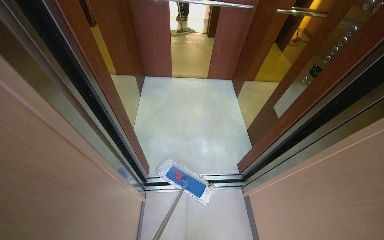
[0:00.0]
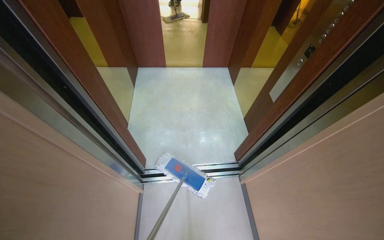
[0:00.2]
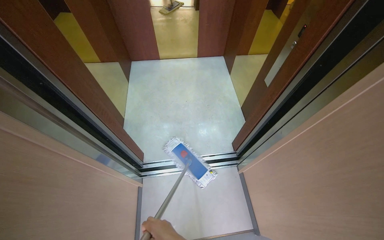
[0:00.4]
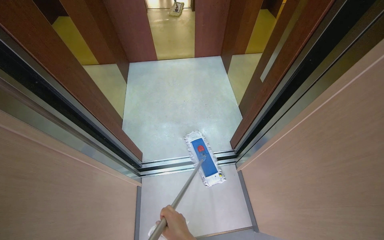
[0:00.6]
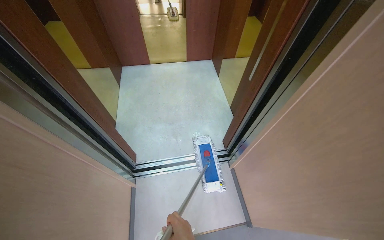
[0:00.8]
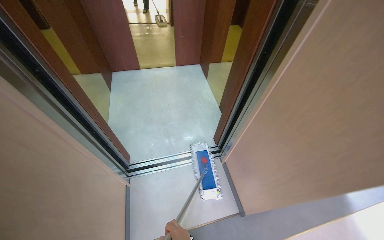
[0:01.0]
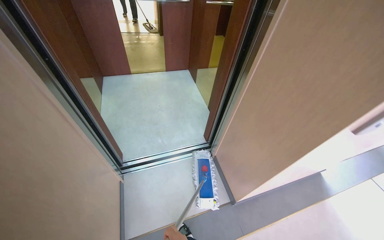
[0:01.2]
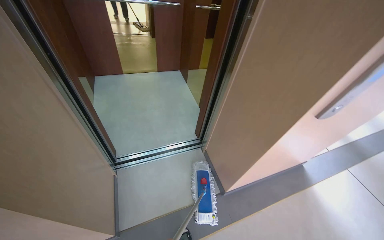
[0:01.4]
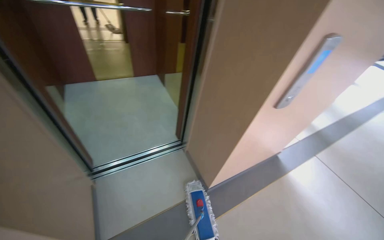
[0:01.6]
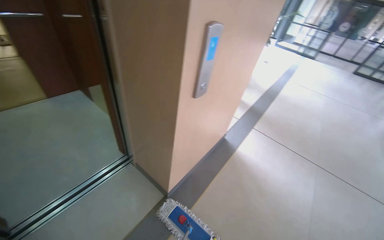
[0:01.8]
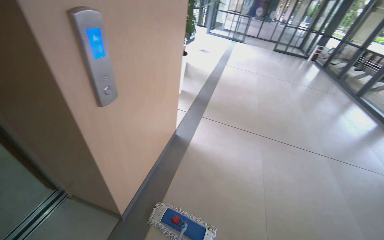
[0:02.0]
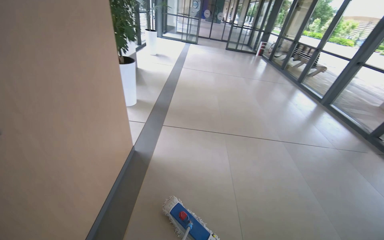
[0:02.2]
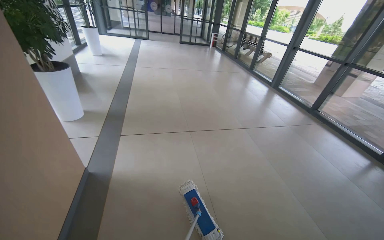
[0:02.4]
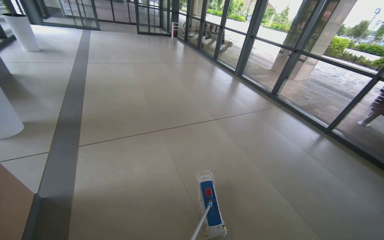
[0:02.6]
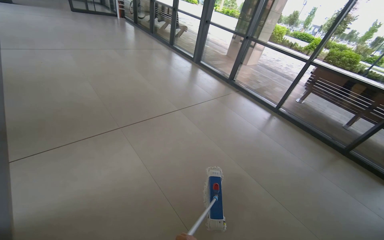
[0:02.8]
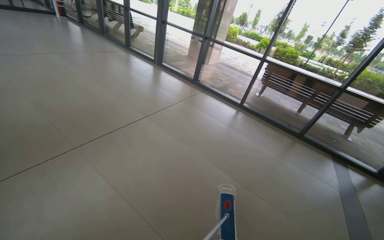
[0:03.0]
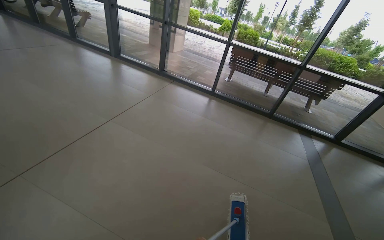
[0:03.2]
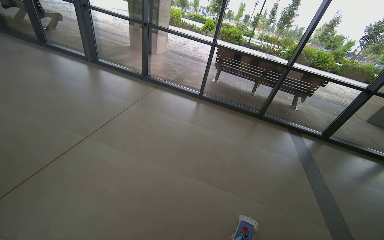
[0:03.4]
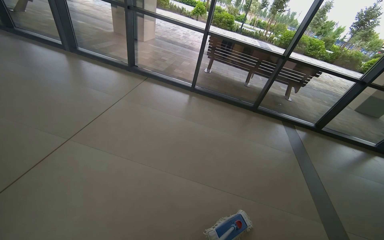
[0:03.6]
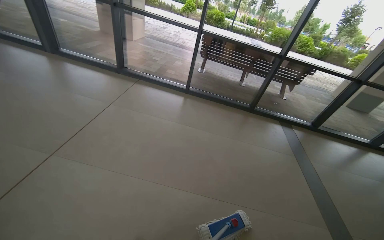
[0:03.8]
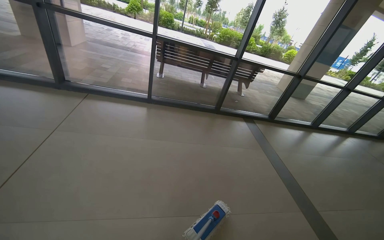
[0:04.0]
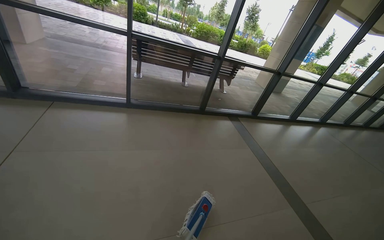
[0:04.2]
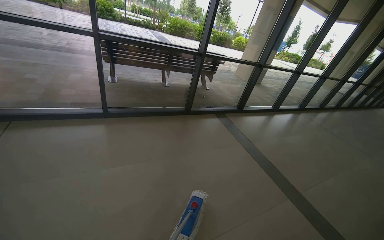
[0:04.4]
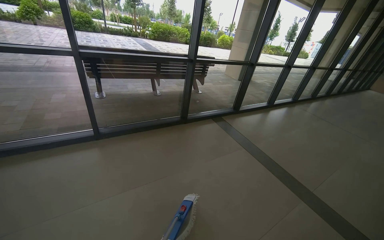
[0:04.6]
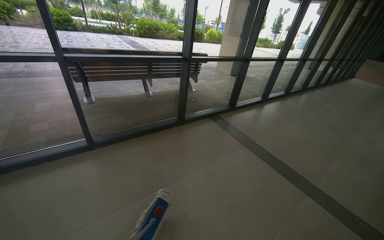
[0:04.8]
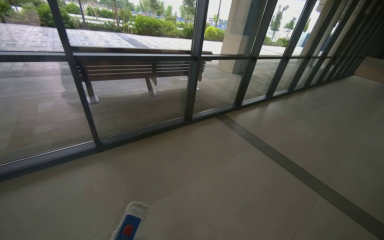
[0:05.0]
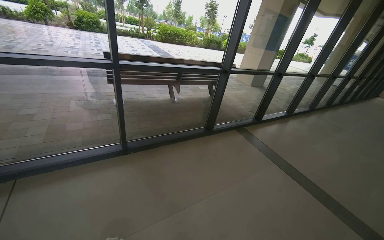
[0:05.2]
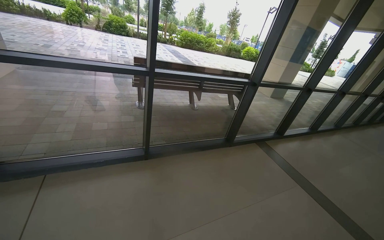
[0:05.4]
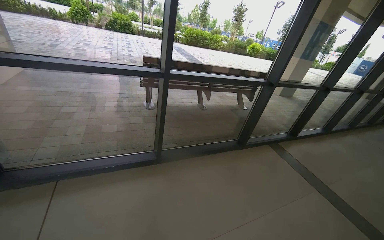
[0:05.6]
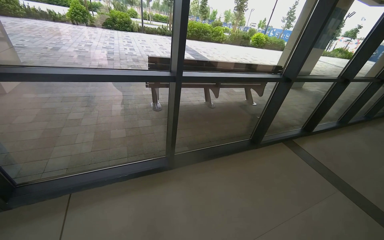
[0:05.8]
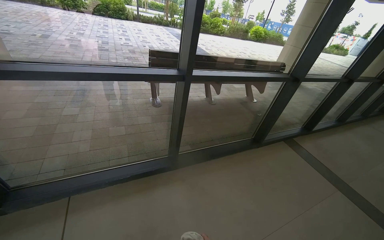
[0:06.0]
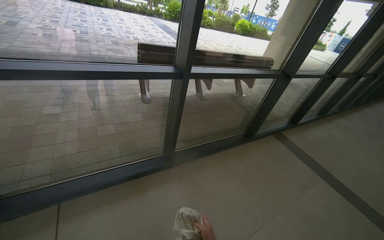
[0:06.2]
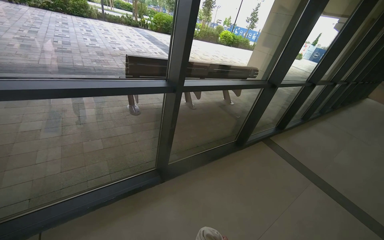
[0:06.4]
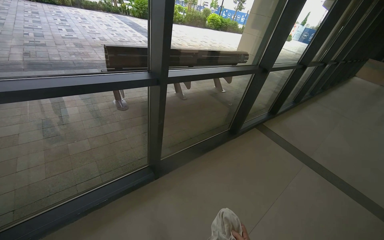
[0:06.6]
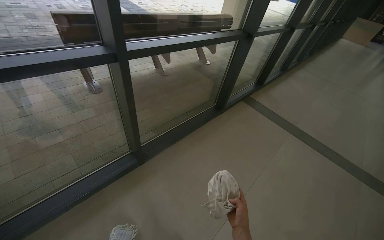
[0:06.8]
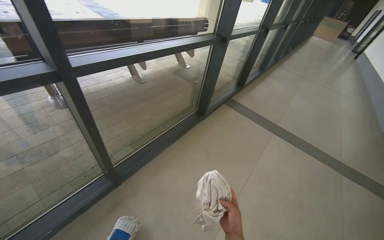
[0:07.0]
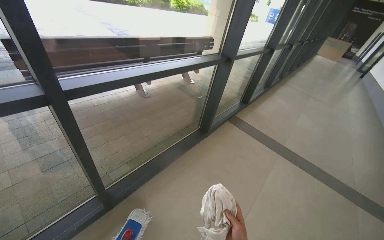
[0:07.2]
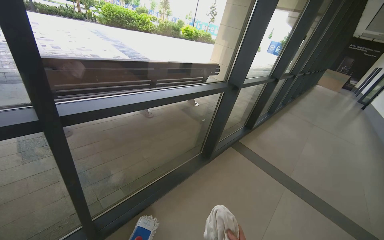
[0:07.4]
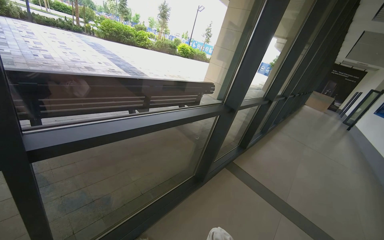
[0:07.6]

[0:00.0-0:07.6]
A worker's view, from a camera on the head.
Job: wiping surfaces.
The whole recording: Cleaning elevator interior. The worker cleans the elevator interior and floor, including the ceiling, walls, control panel, and handrails, using a cloth.
0:00.0 to 0:01.6: The camera is carried approximately 50 cm. The wearer's head swings about 25 degrees to the right.
0:01.6 to 0:03.0: The head travels approximately 90 cm. The head rotates approximately 115 degrees to the right.
0:03.0 to 0:04.6: The camera is carried approximately 1.5 m. The head turns to the right by some 65 degrees. The camera pitches downward, by about 10 degrees.
0:04.6 to 0:06.0: The camera is carried roughly 1.5 m.
0:06.0 to 0:07.6: The head travels roughly 50 cm. The head turns to the right by some 25 degrees.

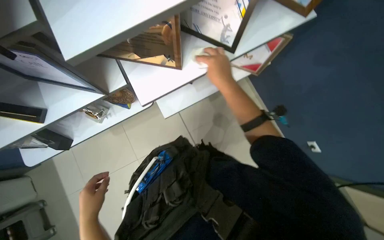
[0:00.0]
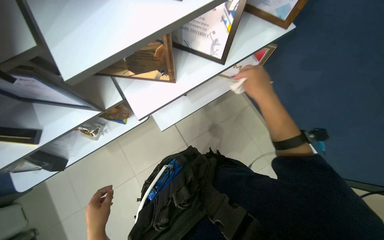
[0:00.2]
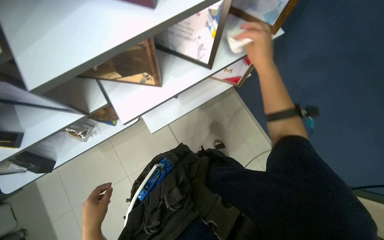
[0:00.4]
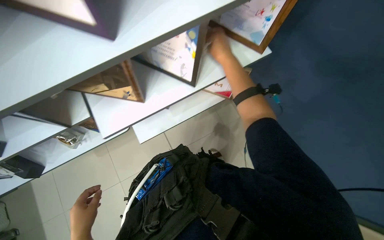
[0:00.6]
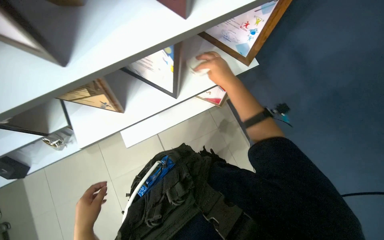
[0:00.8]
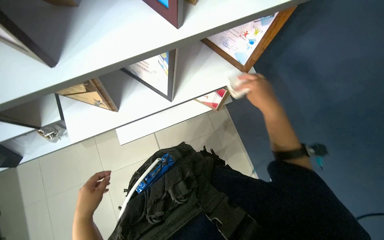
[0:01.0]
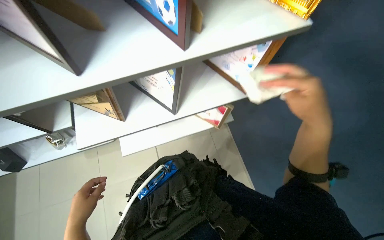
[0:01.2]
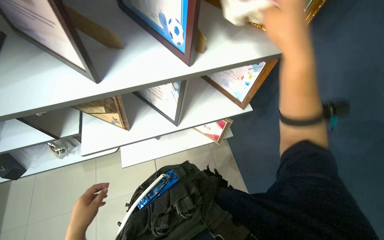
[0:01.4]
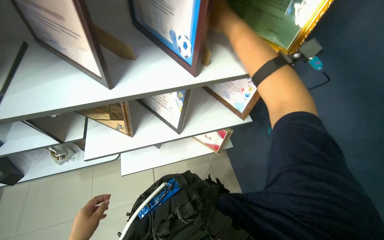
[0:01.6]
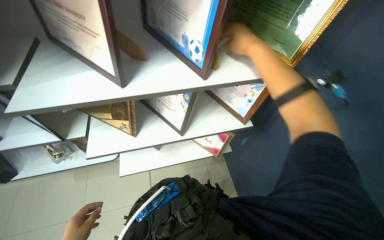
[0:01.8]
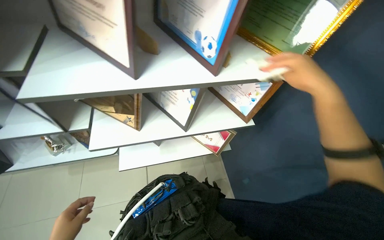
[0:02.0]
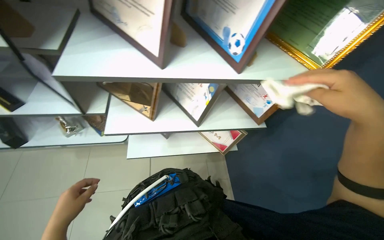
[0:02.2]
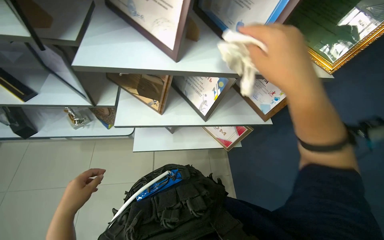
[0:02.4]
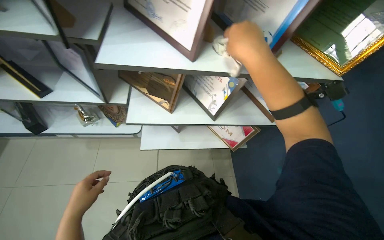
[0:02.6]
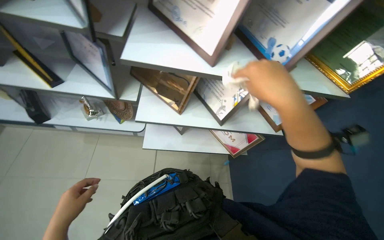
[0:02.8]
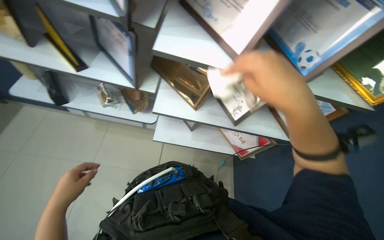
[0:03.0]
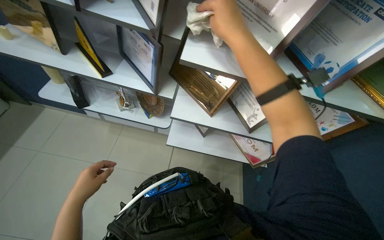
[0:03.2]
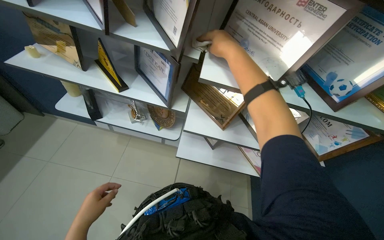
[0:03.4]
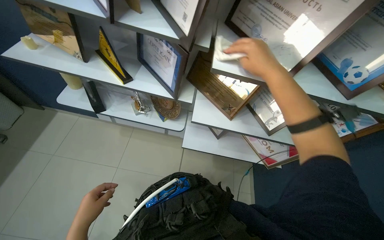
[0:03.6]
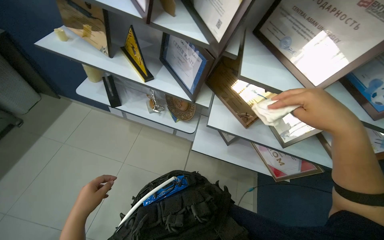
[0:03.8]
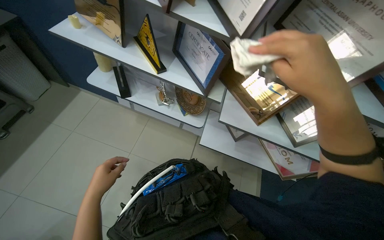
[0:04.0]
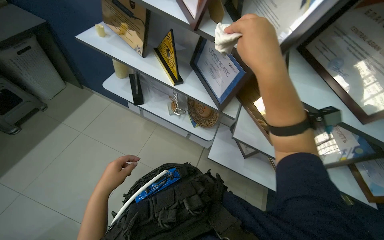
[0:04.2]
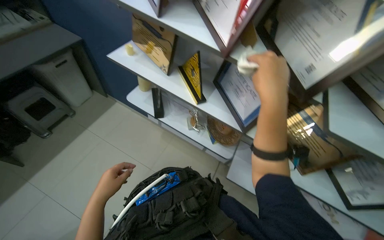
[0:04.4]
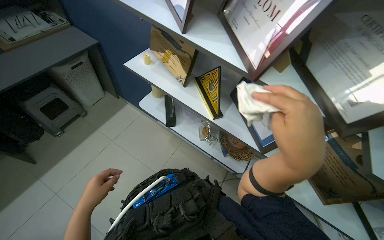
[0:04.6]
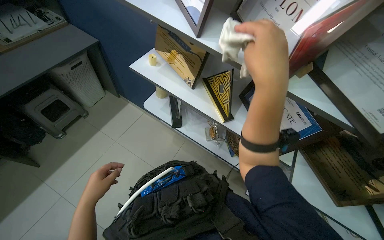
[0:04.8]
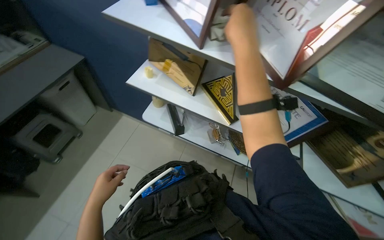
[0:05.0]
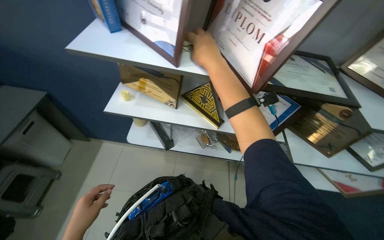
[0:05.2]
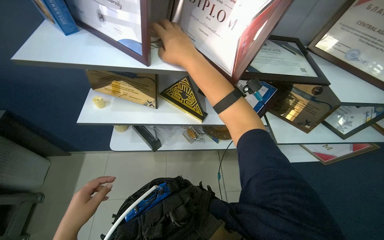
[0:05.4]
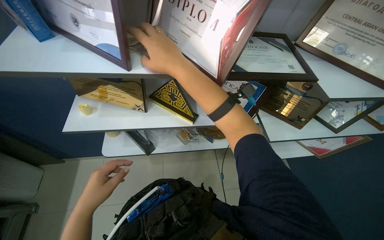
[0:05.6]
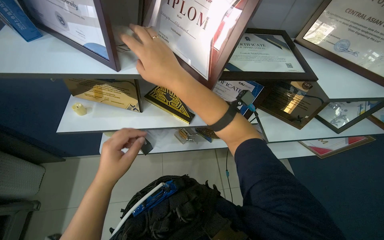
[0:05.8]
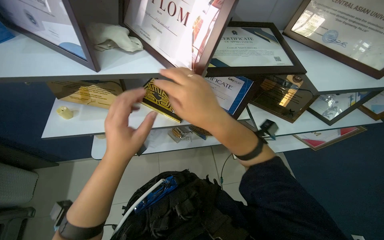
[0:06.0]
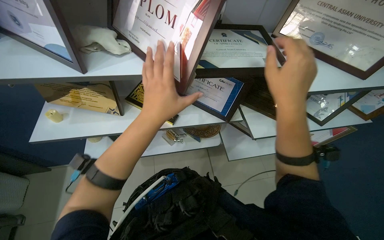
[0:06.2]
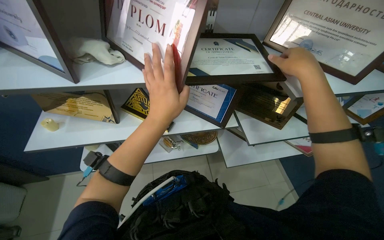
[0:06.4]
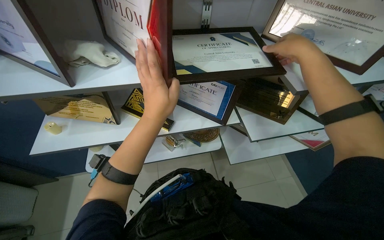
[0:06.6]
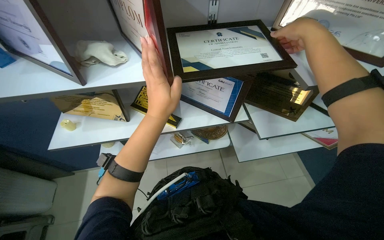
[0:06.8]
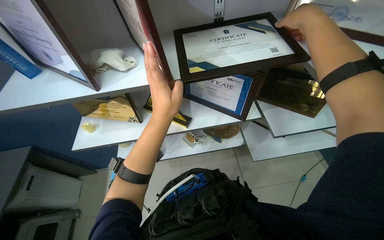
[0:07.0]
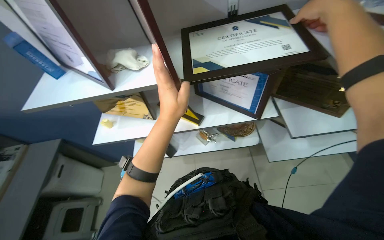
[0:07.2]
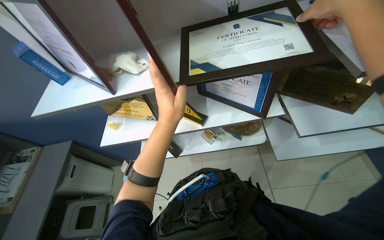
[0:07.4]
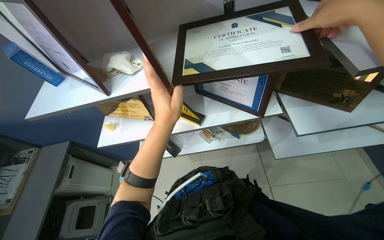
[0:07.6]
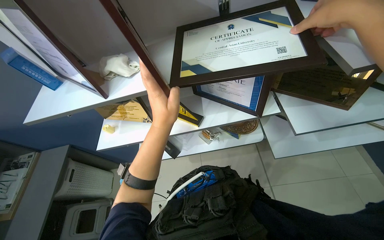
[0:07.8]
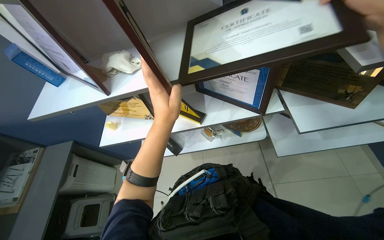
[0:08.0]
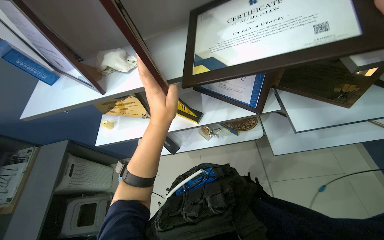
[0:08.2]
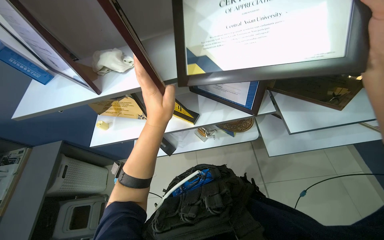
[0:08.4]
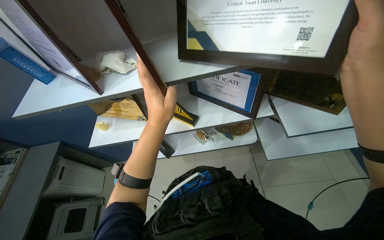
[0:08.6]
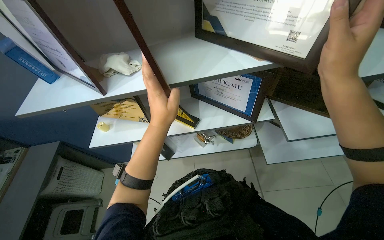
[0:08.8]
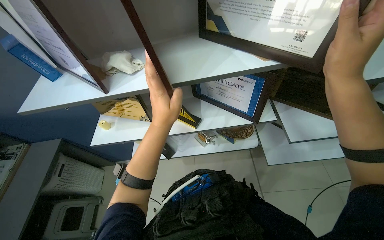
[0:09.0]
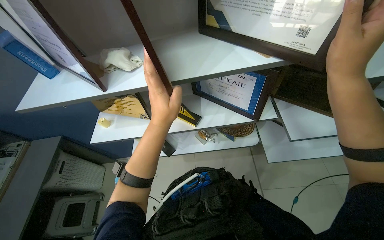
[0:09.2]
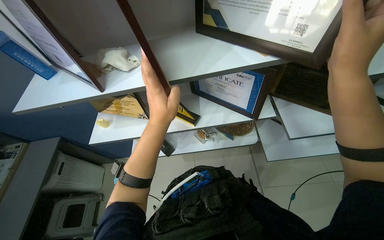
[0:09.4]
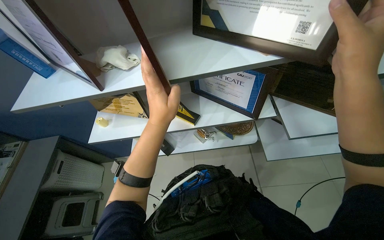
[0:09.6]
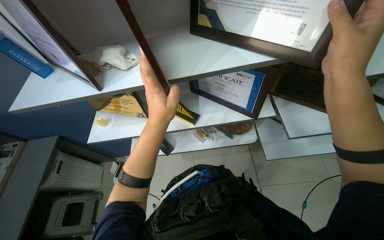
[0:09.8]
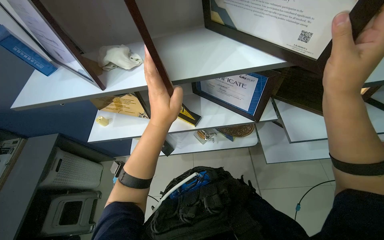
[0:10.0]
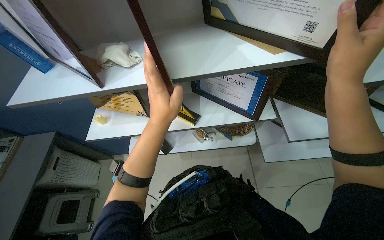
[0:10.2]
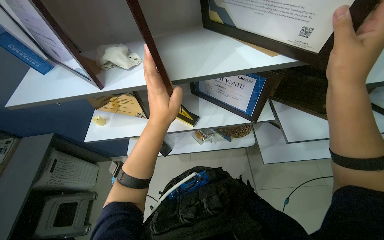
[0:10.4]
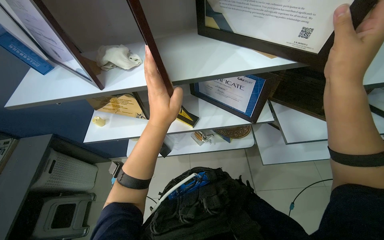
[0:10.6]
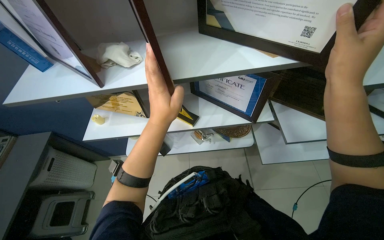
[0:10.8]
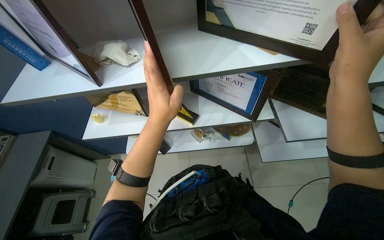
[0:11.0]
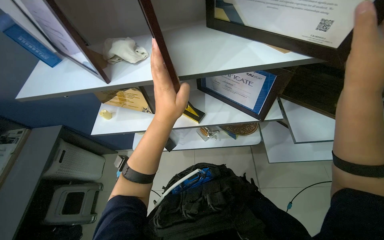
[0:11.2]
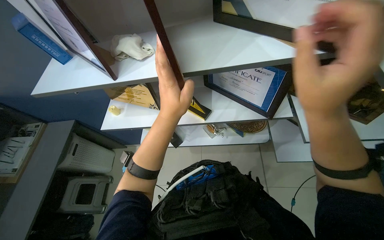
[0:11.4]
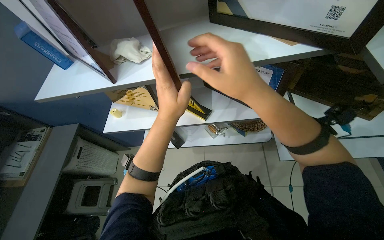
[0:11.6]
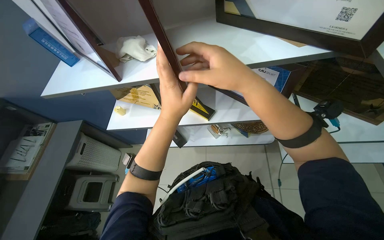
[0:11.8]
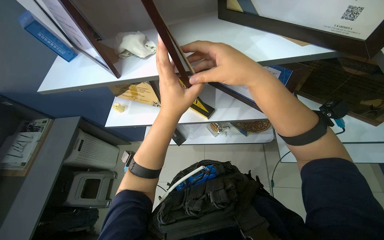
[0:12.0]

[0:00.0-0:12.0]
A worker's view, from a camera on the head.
Job: organizing items.
The whole recording: Cleaning and organizing display shelves. The worker wipes and rearranges framed certificates on the display shelves.
0:00.0 to 0:01.6: The camera pitches upward, by about 20 degrees.
0:01.6 to 0:03.0: The scene turns roughly 25 degrees clockwise in the picture. The right hand travels down the picture and nearer to the camera by approximately 20 cm.
0:03.0 to 0:04.4: The head turns to the left by approximately 20 degrees. The right hand goes left and right, some 20 cm each way, reversing 2 times.
0:04.4 to 0:06.0: The wearer looks some 40 degrees further to the right.
0:06.0 to 0:07.6: The camera is aimed some 20 degrees further to the left. The right hand shifts roughly 40 cm to the right and up the picture; the left hand shifts about 15 cm up the picture and to the right.
0:09.0 to 0:10.4: The hands are busy where they are.
0:10.4 to 0:12.0: The right hand goes some 20 cm to the left.
